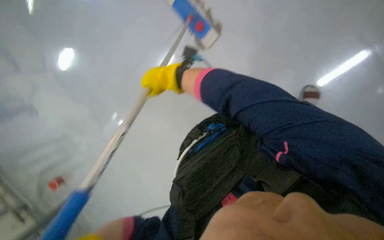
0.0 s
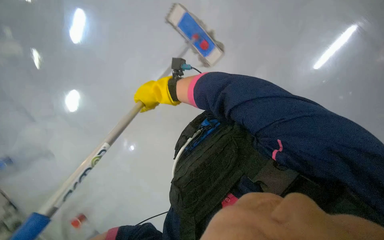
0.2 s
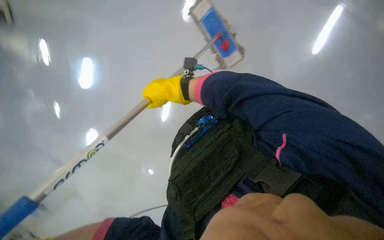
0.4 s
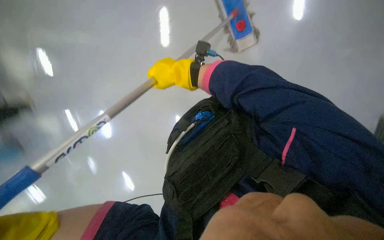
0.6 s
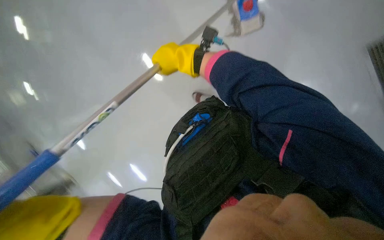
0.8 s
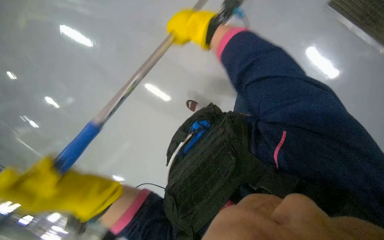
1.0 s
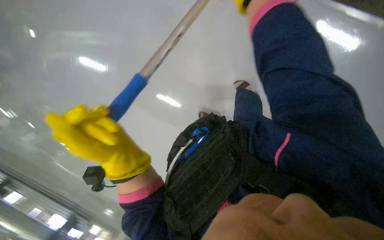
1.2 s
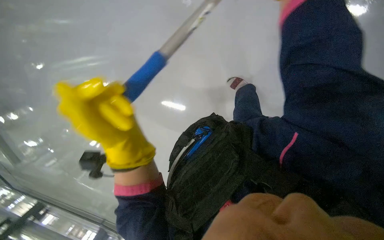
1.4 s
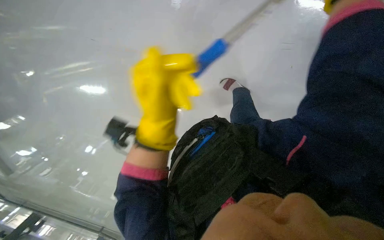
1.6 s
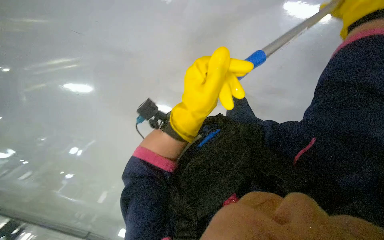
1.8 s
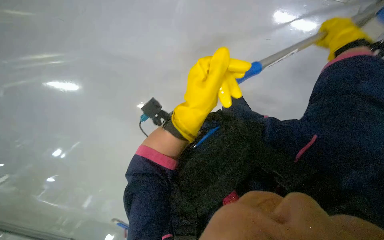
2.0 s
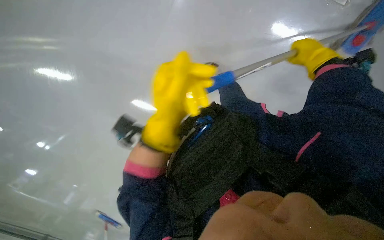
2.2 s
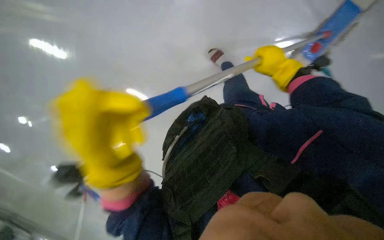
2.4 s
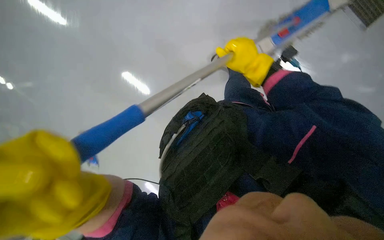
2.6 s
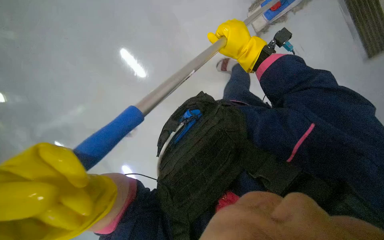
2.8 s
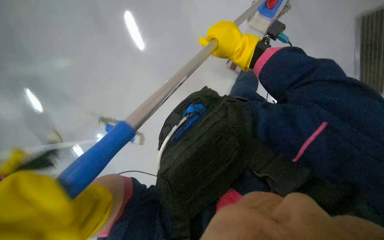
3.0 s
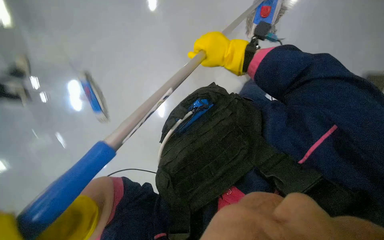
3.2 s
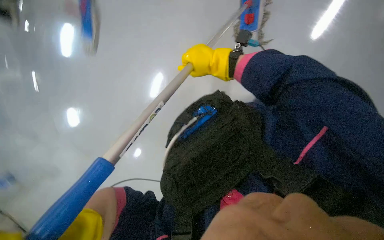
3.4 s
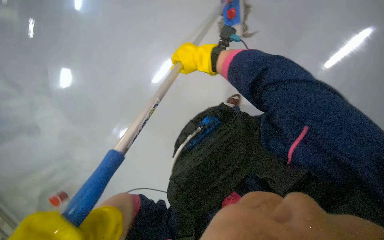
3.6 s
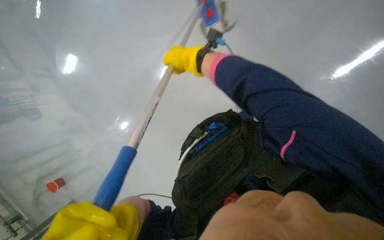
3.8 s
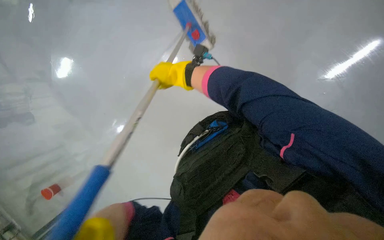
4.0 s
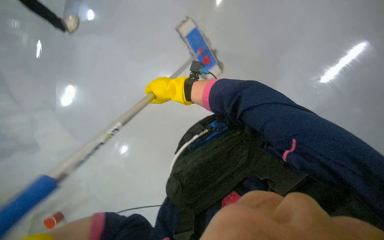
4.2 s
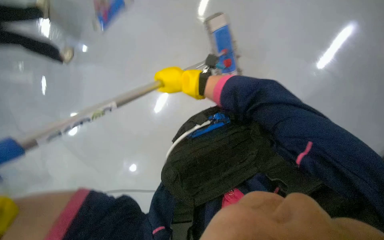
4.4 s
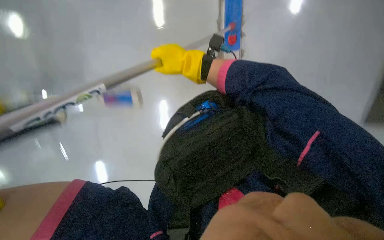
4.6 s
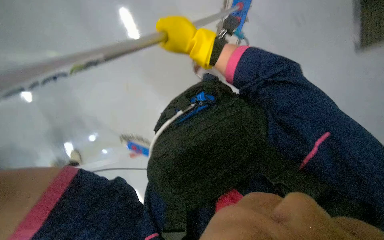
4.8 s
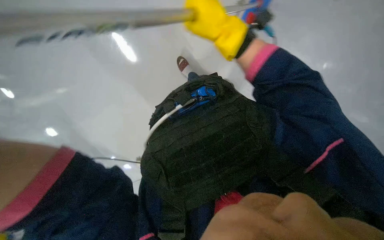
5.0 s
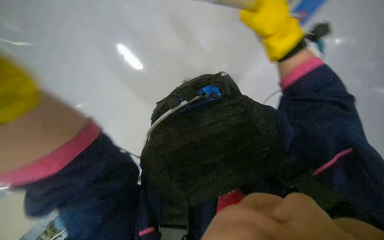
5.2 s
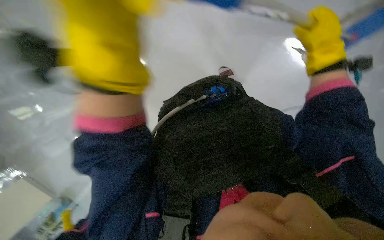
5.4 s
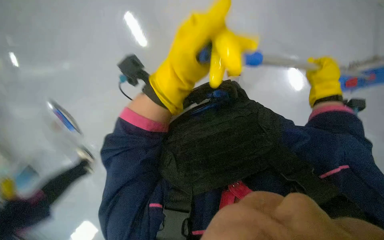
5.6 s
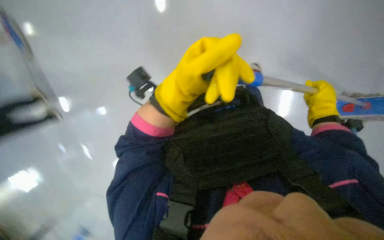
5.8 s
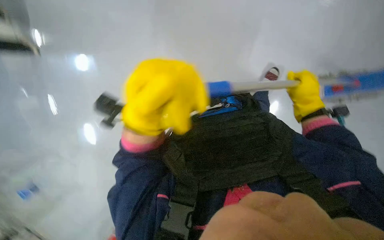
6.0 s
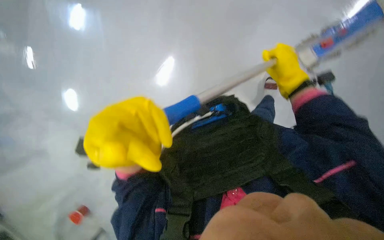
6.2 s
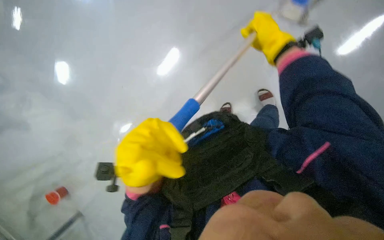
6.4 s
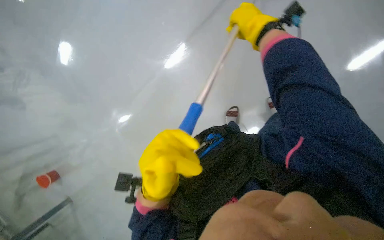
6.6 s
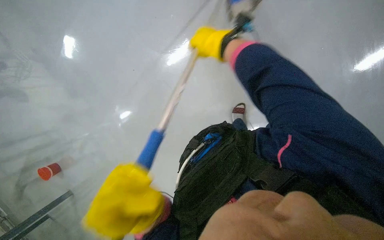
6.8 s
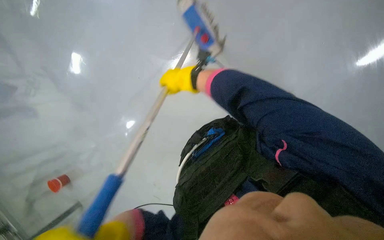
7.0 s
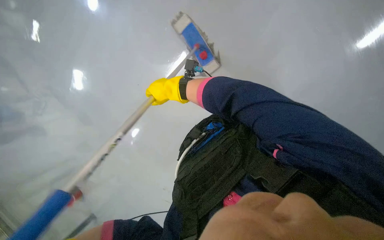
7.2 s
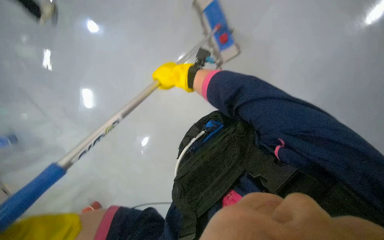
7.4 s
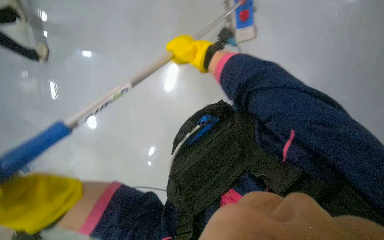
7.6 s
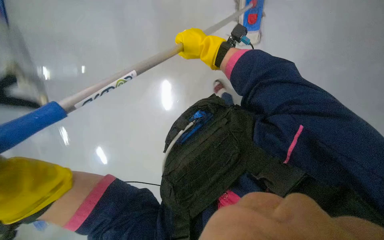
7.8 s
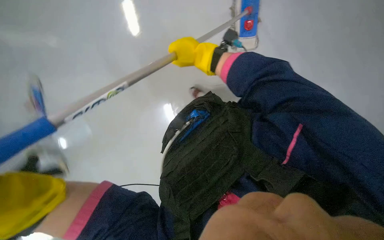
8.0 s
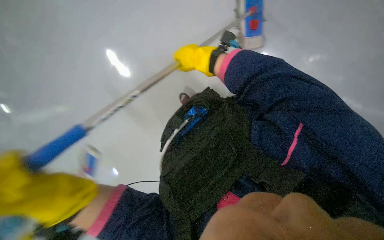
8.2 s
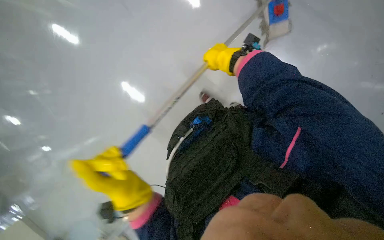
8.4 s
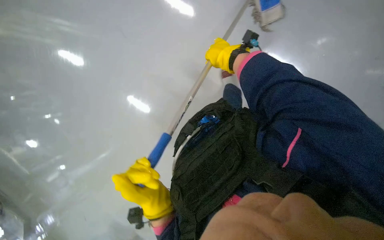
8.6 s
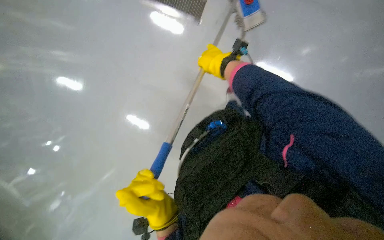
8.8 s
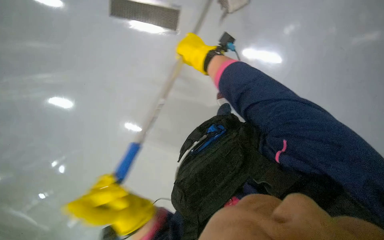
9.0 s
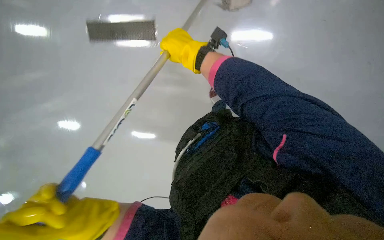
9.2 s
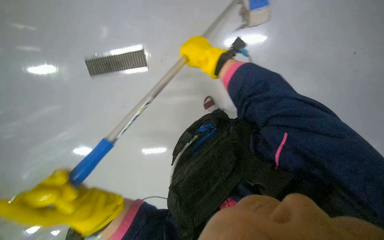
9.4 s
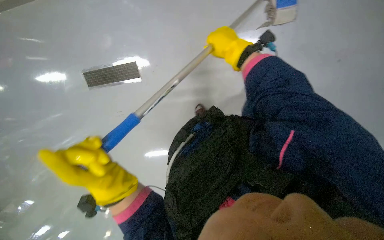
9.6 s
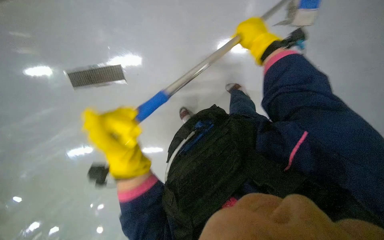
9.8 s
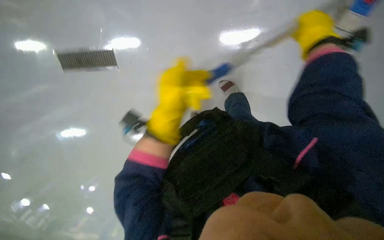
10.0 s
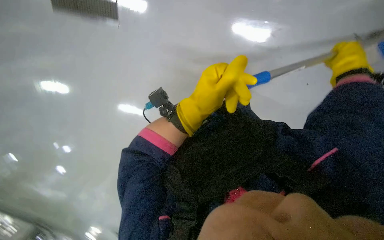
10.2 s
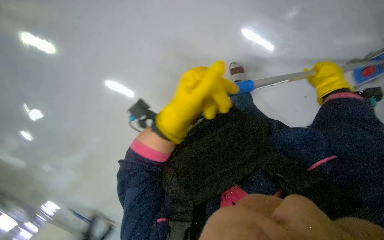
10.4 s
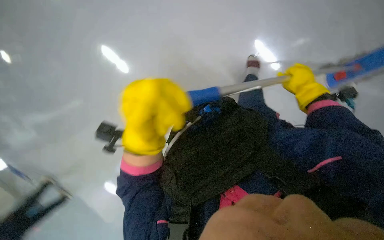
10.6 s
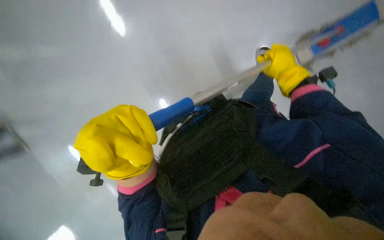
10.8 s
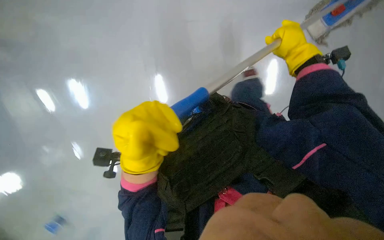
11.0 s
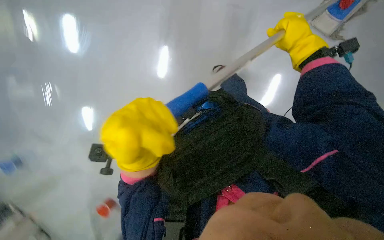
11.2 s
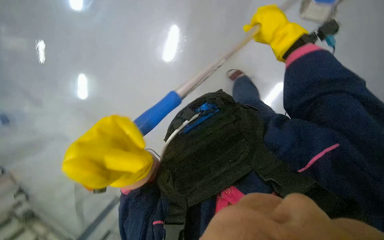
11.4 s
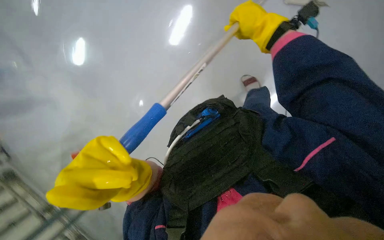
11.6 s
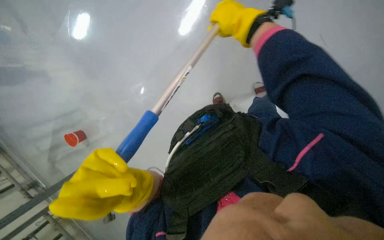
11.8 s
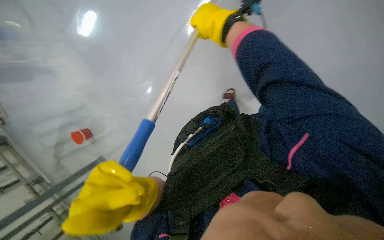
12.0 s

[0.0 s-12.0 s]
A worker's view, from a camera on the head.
Job: mopping floor.
The whole recording: Mopping the floor. The worker mops the floor, periodically wringing the mop and changing the mop head.
3.0 to 4.4 s: The right hand shifts approximately 10 cm to the left.
4.4 to 6.0 s: The right hand moves to the right, about 30 cm.
9.0 to 10.4 s: The right hand moves to the right, approximately 35 cm.
10.4 to 12.0 s: The scene rotates counterclockwise by roughly 35 degrees.

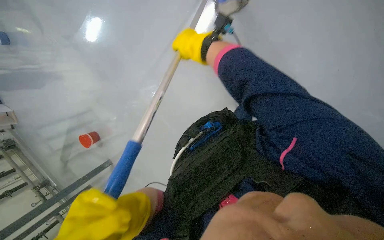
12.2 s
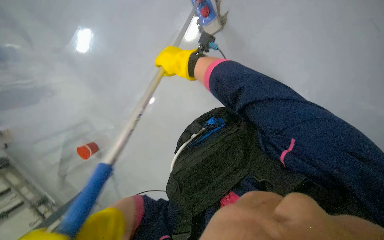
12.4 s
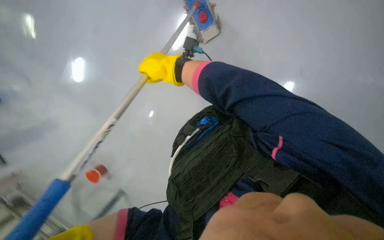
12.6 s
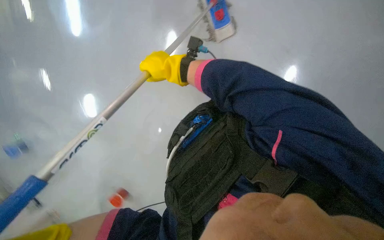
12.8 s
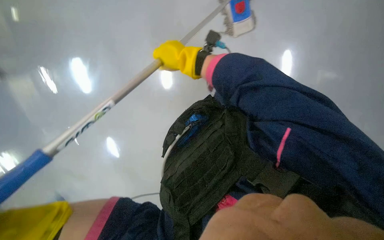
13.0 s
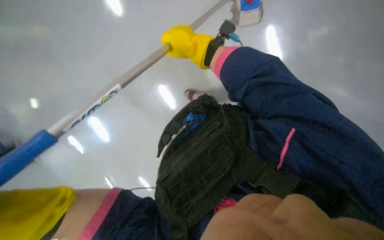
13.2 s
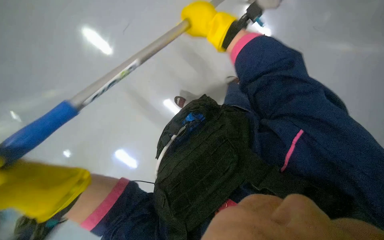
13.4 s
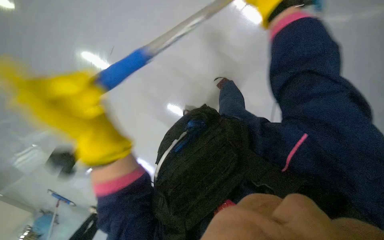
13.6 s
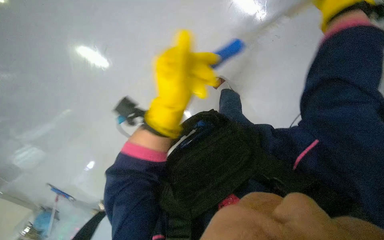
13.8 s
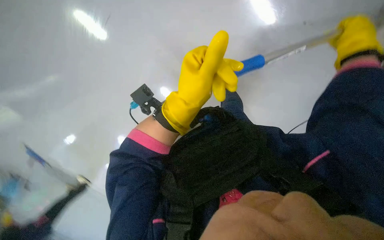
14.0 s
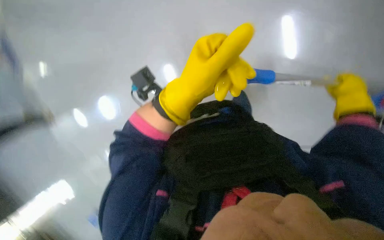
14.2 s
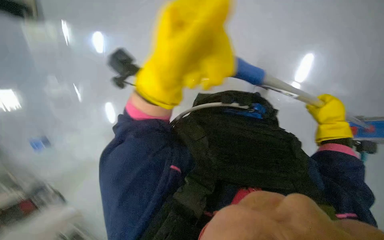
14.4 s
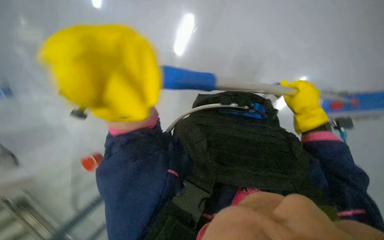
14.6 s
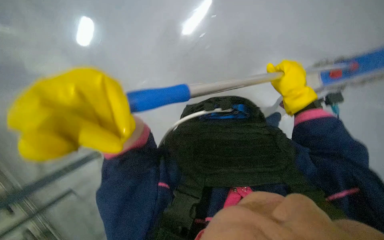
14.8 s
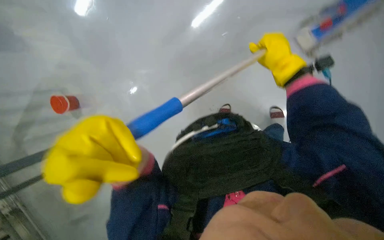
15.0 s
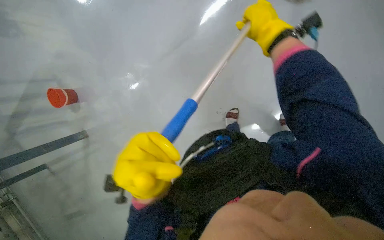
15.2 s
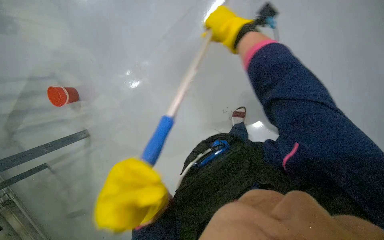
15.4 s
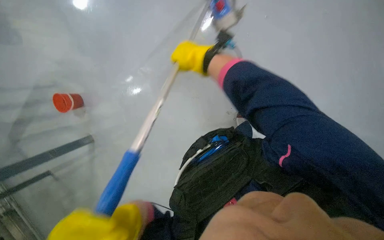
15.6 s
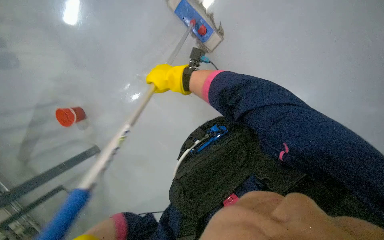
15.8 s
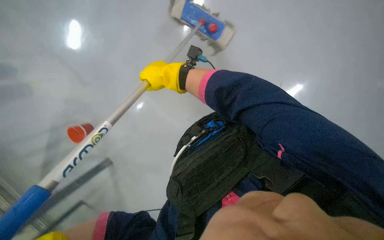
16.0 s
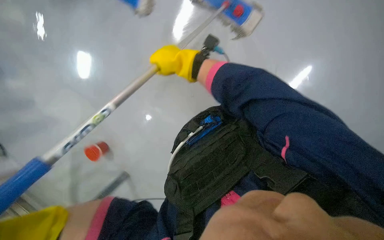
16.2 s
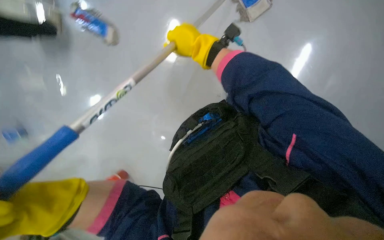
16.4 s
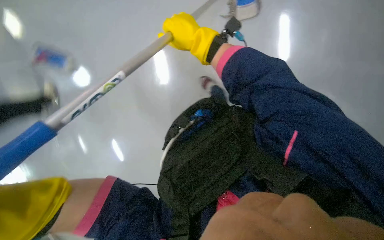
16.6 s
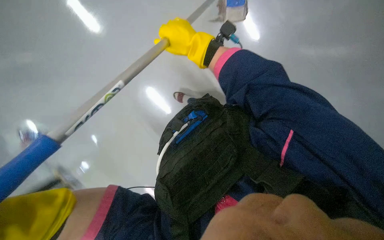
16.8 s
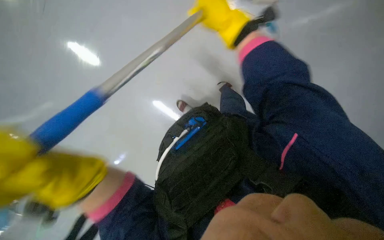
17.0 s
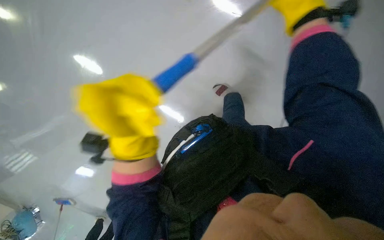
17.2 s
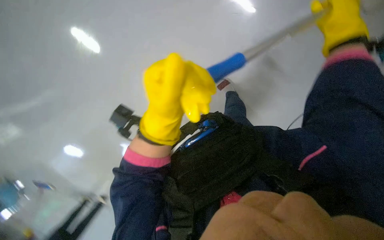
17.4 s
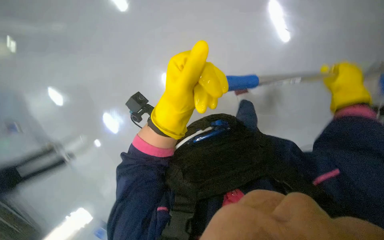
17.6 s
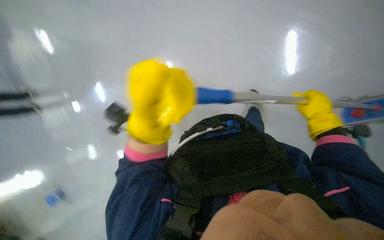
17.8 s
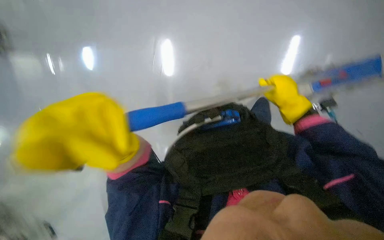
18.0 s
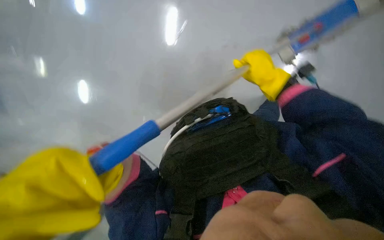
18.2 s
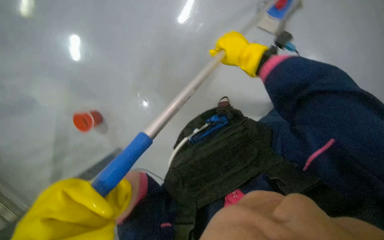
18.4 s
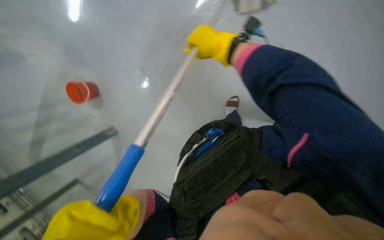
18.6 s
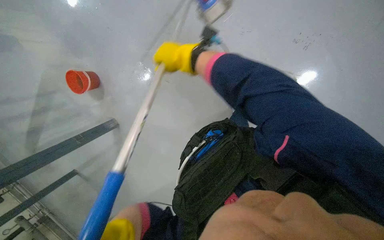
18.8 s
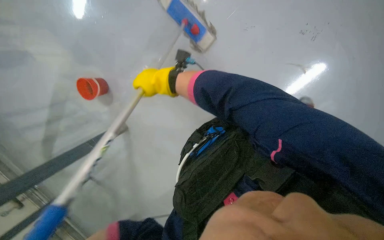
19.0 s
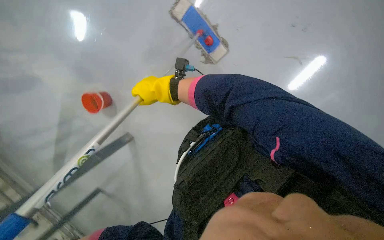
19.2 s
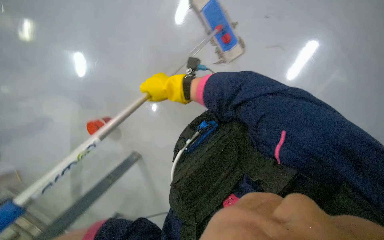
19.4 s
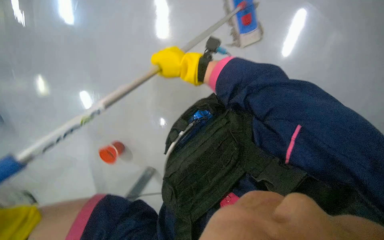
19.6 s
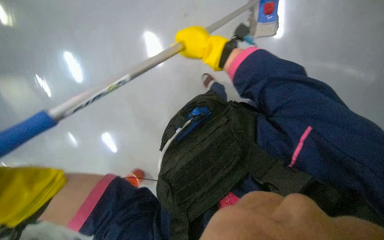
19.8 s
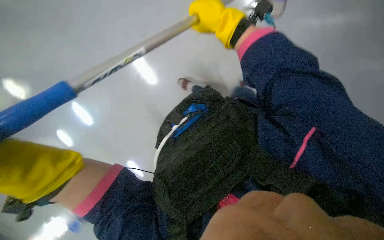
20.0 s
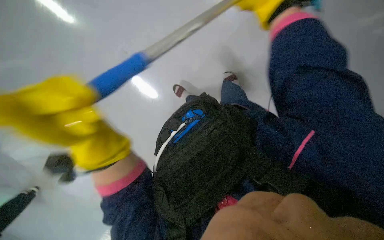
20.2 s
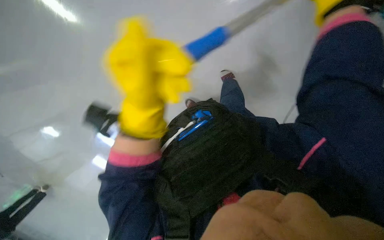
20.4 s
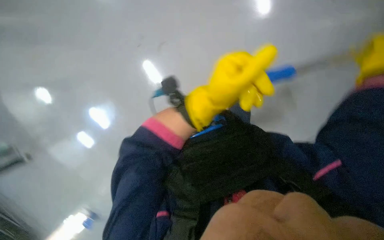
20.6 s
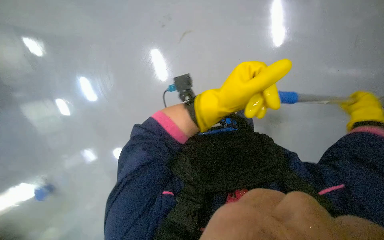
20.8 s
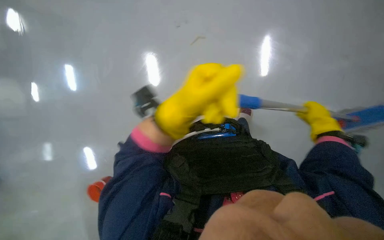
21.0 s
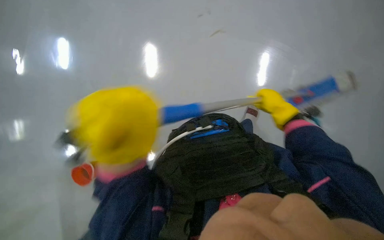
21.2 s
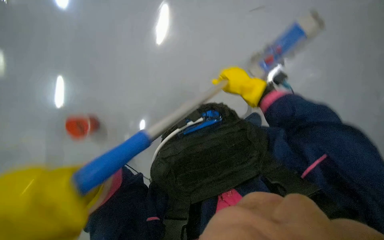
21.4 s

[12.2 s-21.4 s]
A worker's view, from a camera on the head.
Job: mopping floor.
The whole recording: Mopping the floor. The worker mops the floor, periodically wringing the mop and changing the mop head.
12.2 to 13.8 s: The view swings about 20 degrees to the left. The wearer looks about 15 degrees further downward.
13.8 to 15.2 s: The left hand goes some 10 cm down the picture.
15.2 to 16.8 s: The right hand goes approximately 10 cm to the left.
16.8 to 18.4 s: The camera sweeps to the left, by about 30 degrees.
18.4 to 19.8 s: The view pans to the left by about 25 degrees. The right hand goes roughly 10 cm to the left.
